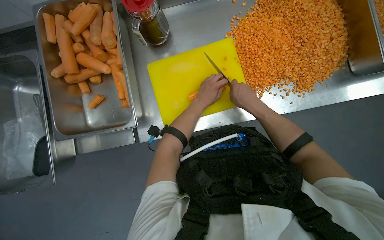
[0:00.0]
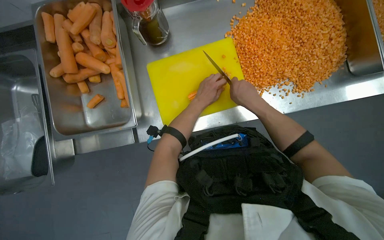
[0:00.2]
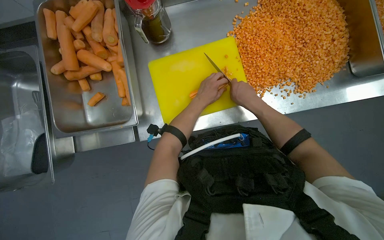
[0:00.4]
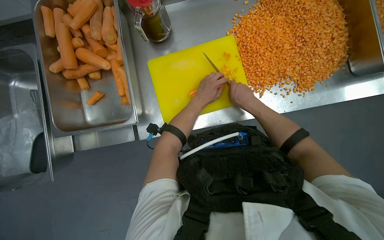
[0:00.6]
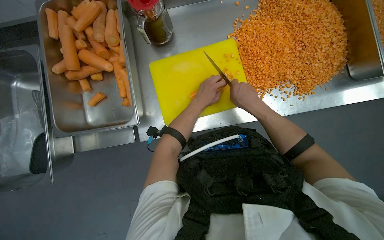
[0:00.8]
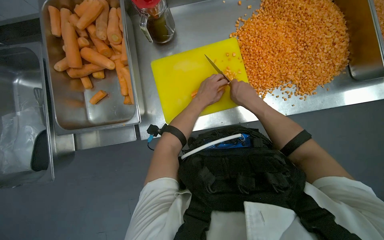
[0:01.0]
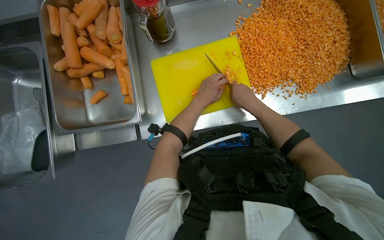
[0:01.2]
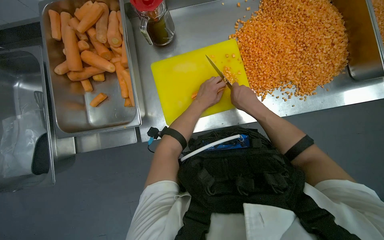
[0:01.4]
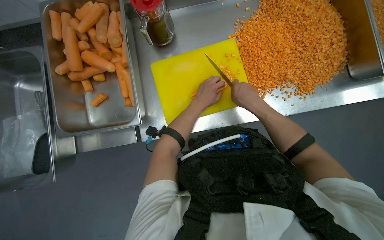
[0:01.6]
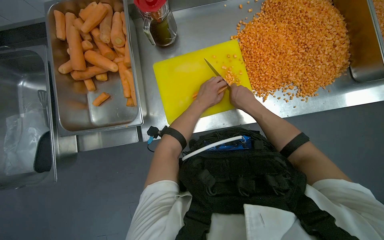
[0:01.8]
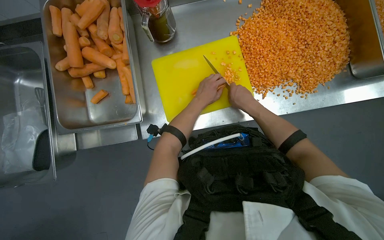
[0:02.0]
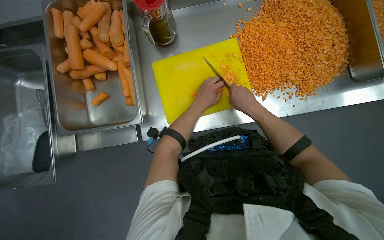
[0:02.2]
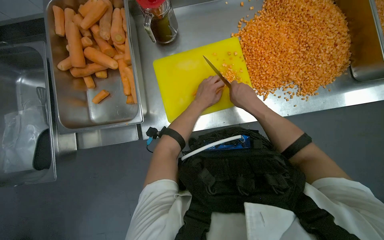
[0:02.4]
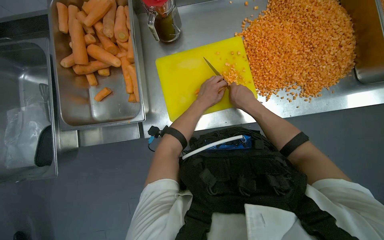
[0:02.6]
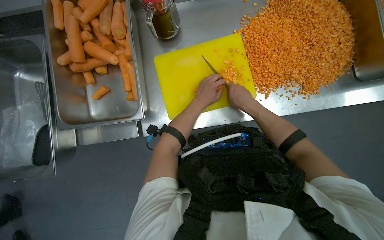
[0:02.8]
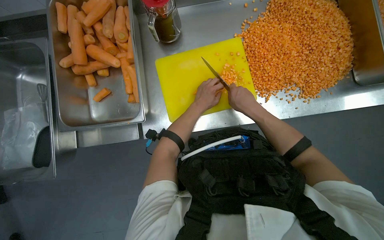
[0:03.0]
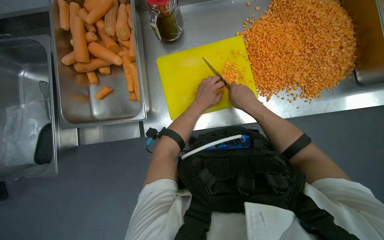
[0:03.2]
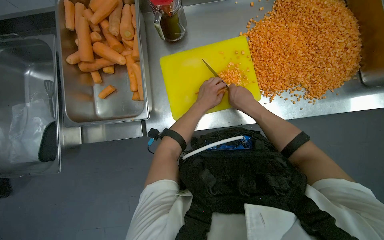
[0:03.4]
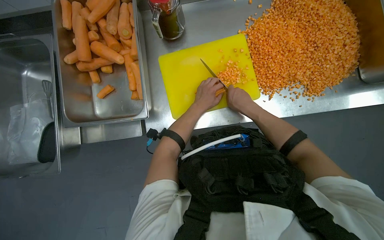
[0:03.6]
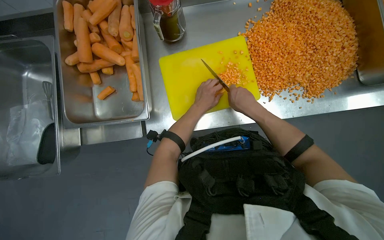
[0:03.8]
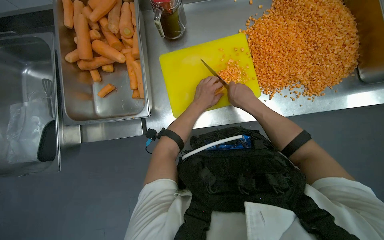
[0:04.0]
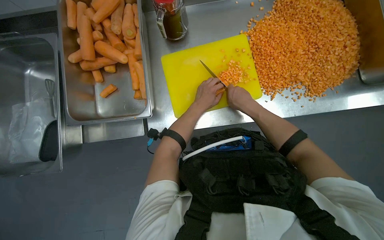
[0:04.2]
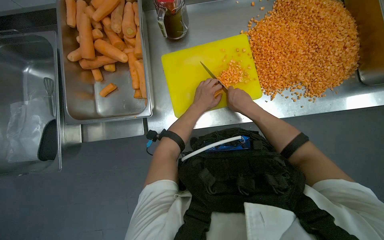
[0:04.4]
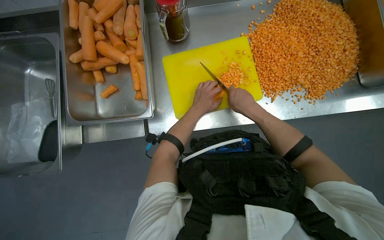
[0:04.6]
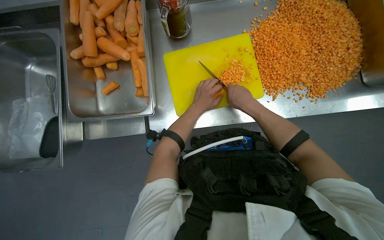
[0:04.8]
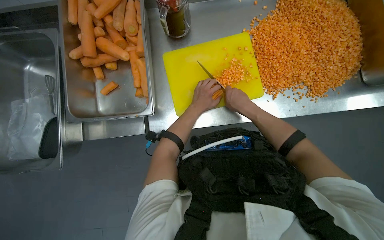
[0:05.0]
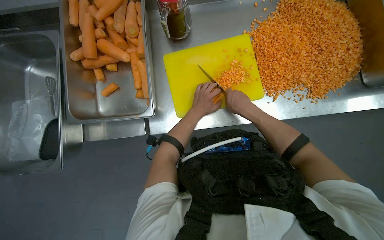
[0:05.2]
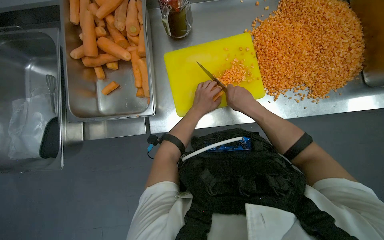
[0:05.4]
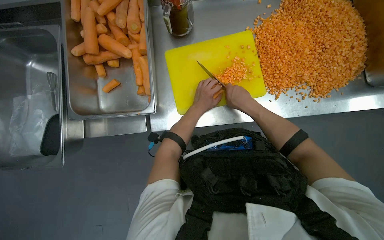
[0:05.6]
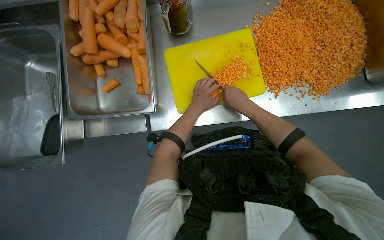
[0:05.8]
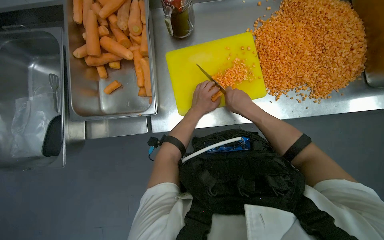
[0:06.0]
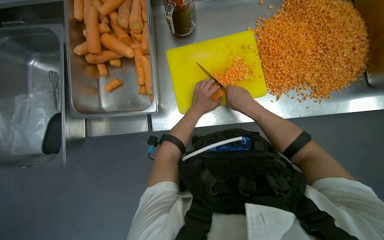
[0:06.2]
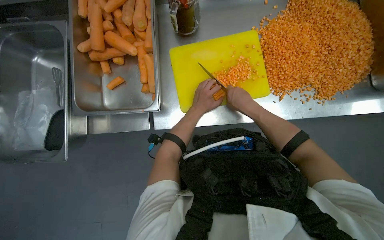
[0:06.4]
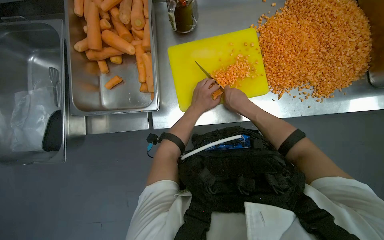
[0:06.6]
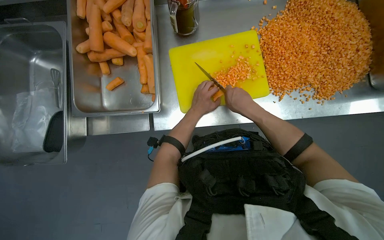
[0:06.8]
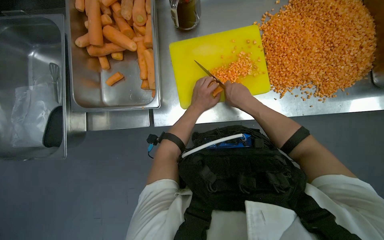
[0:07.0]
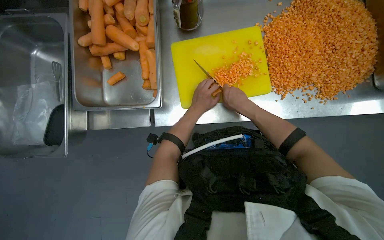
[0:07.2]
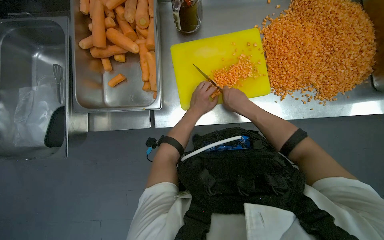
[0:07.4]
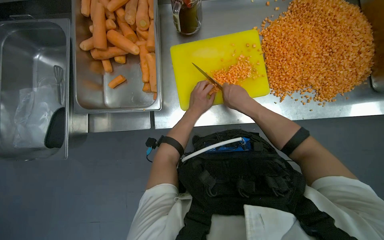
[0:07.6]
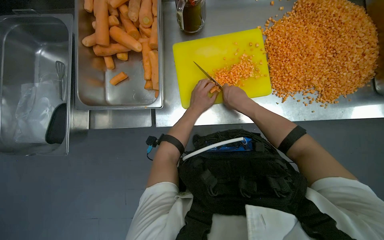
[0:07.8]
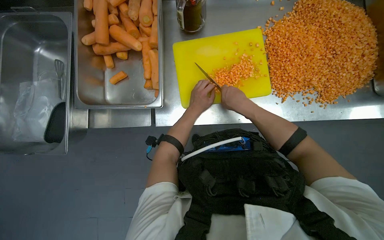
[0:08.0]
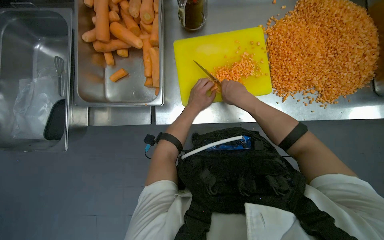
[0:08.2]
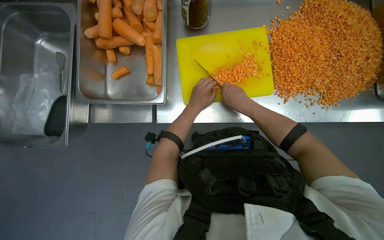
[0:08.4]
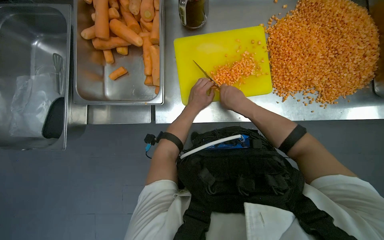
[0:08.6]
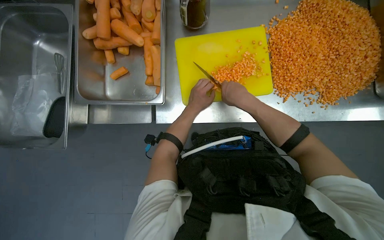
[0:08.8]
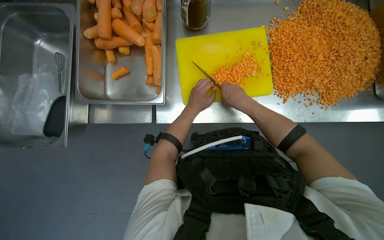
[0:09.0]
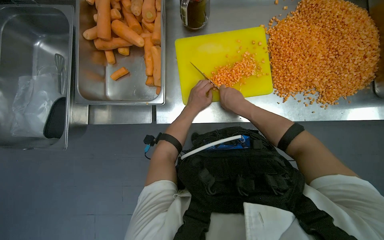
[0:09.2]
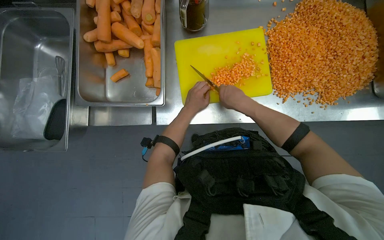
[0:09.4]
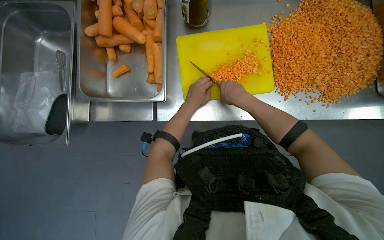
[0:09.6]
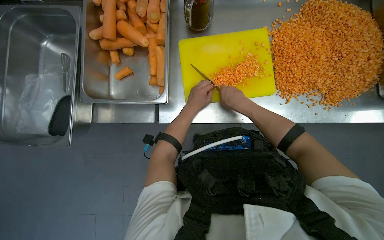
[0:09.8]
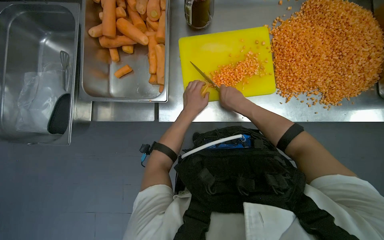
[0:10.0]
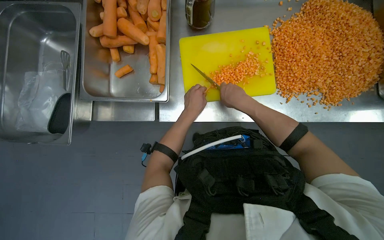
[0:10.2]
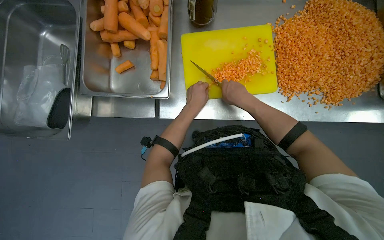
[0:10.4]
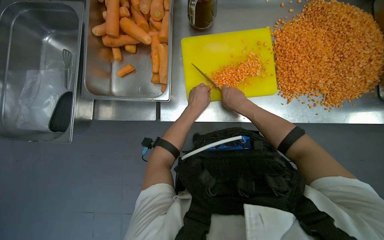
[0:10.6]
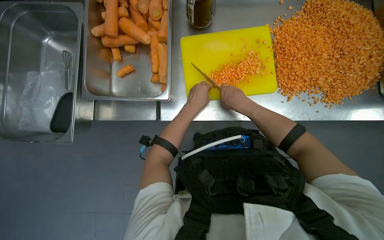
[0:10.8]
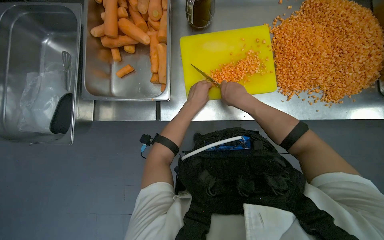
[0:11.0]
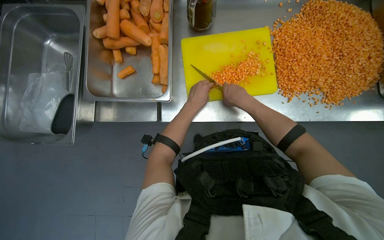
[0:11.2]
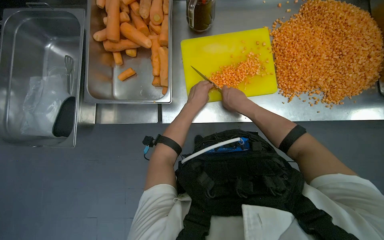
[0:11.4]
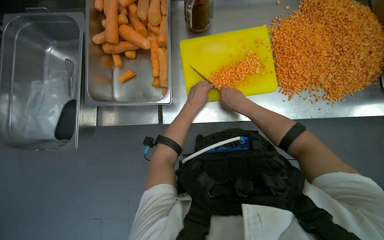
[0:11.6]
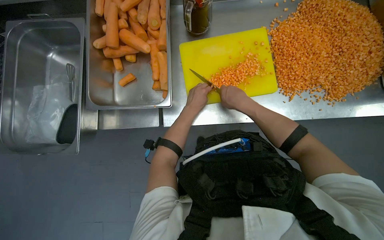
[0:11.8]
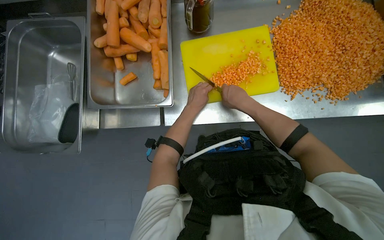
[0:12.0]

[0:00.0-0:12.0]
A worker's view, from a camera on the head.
Job: preparing food.
The whole recording: Dicing carrots on cutting board. The worker dices carrots on a yellow cutting board and scrapes them into a metal tray.
0:00.0 to 0:04.4: The hands are busy where they are.
0:04.4 to 0:09.0: The hands make small movements and keep their place.
0:09.0 to 0:12.0: The hands are busy where they are.

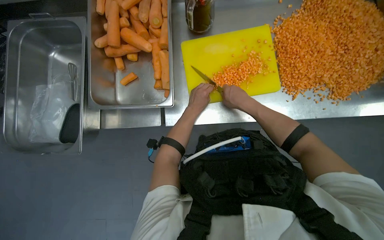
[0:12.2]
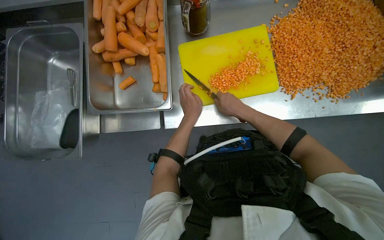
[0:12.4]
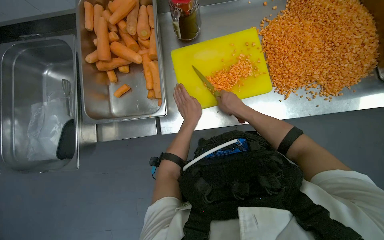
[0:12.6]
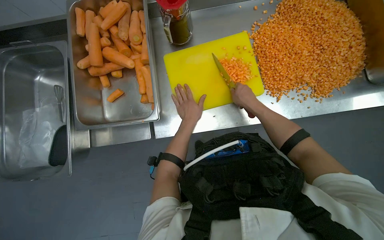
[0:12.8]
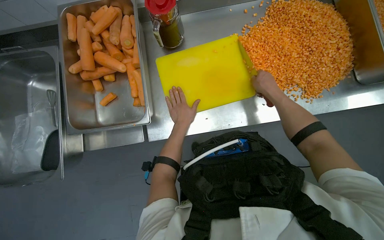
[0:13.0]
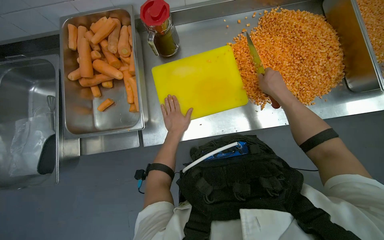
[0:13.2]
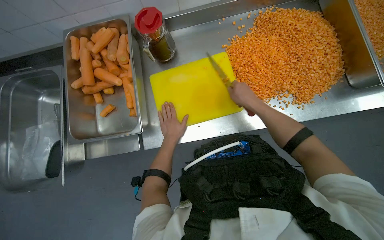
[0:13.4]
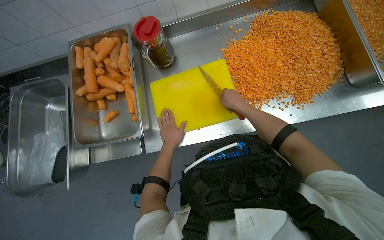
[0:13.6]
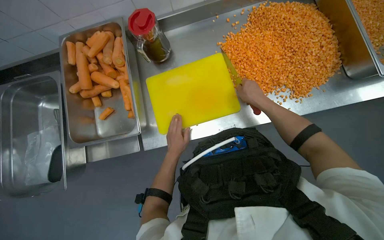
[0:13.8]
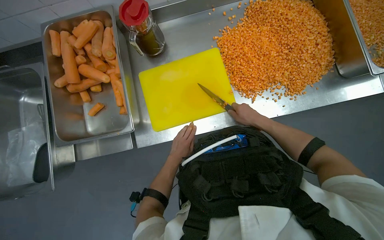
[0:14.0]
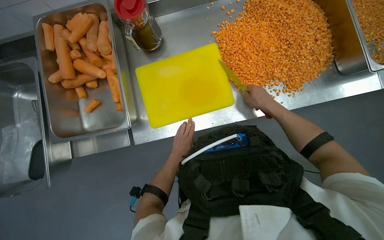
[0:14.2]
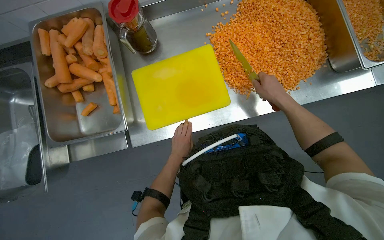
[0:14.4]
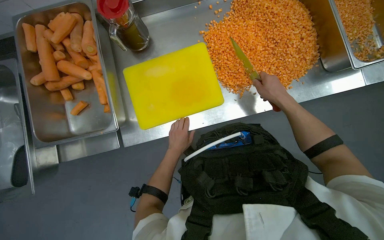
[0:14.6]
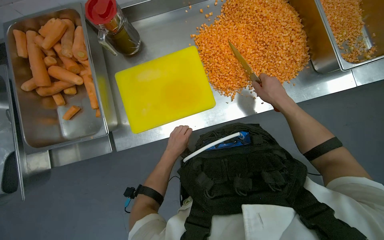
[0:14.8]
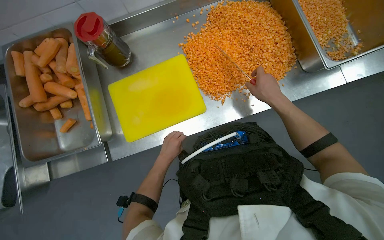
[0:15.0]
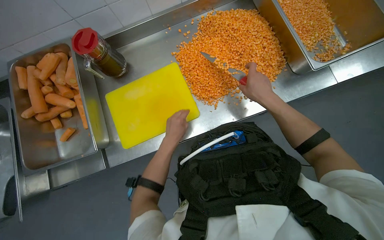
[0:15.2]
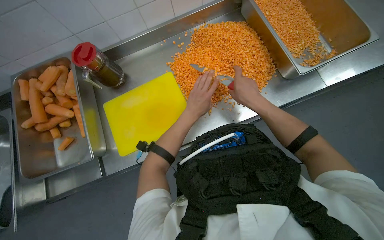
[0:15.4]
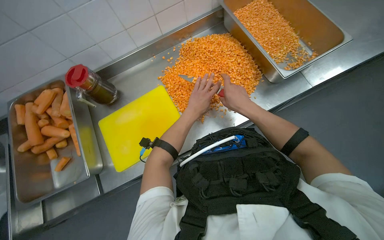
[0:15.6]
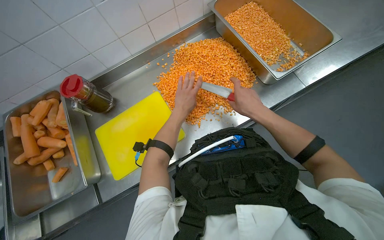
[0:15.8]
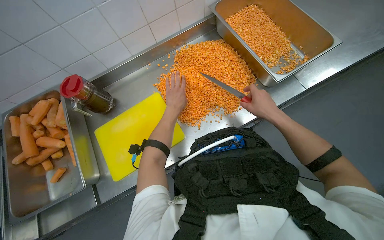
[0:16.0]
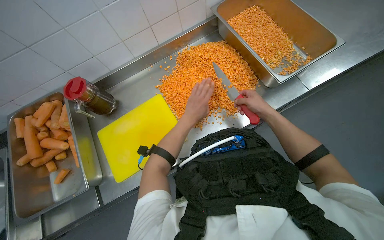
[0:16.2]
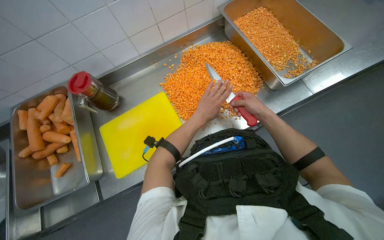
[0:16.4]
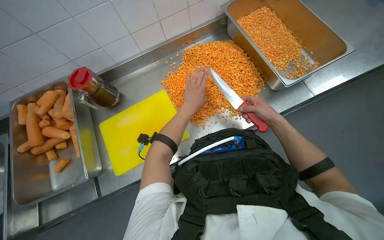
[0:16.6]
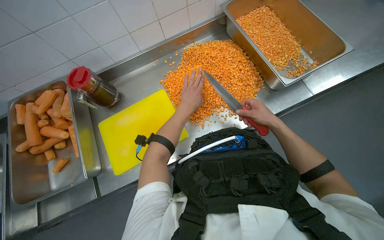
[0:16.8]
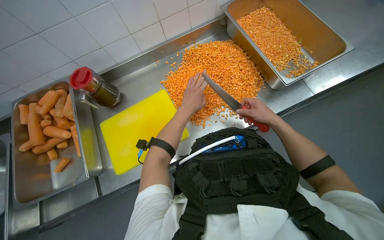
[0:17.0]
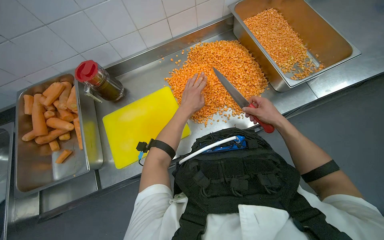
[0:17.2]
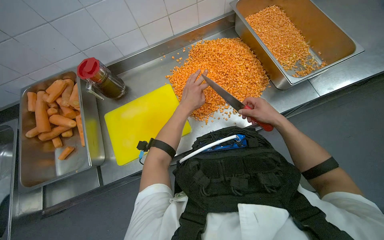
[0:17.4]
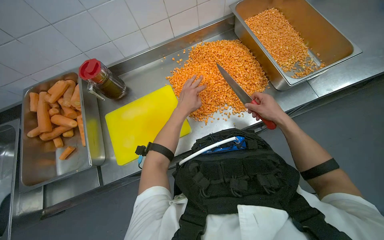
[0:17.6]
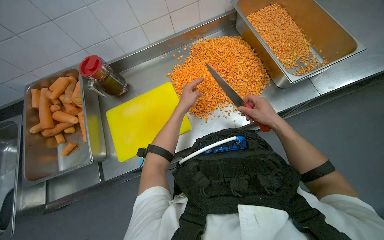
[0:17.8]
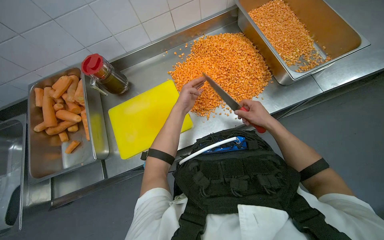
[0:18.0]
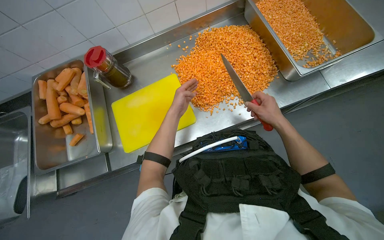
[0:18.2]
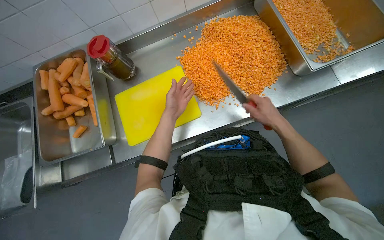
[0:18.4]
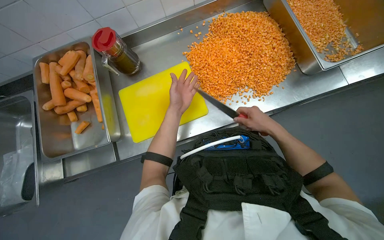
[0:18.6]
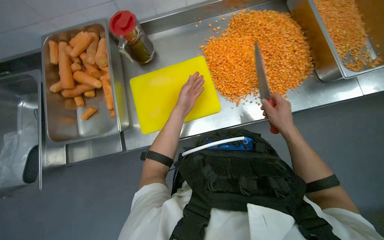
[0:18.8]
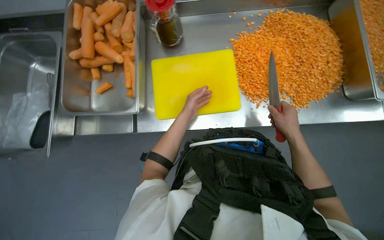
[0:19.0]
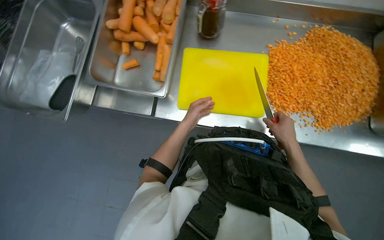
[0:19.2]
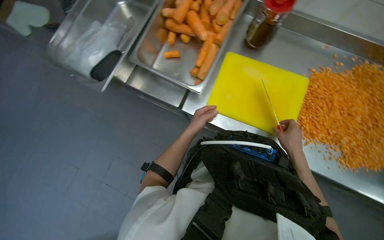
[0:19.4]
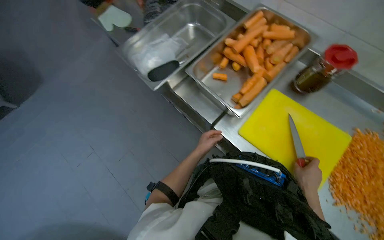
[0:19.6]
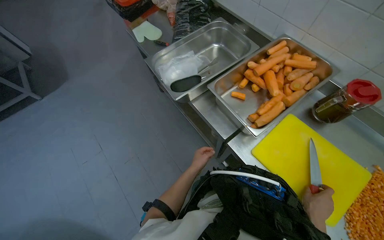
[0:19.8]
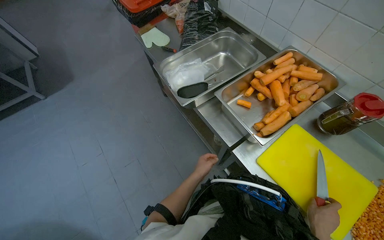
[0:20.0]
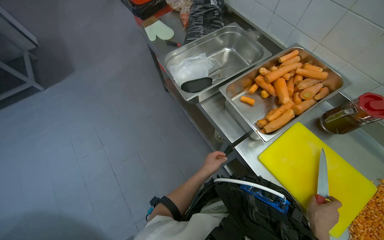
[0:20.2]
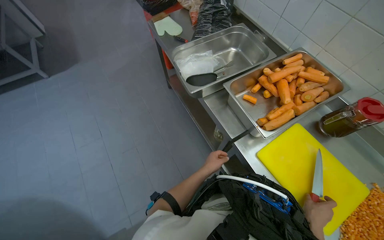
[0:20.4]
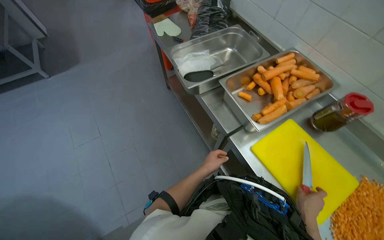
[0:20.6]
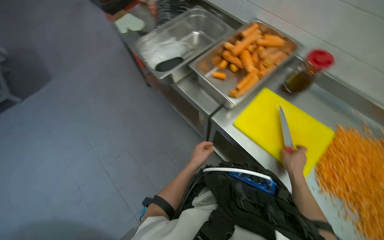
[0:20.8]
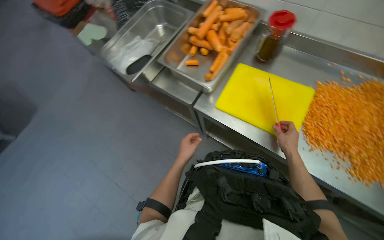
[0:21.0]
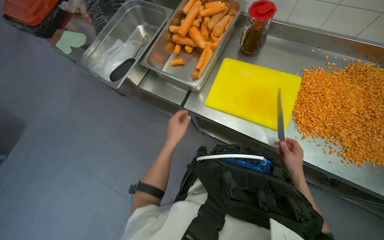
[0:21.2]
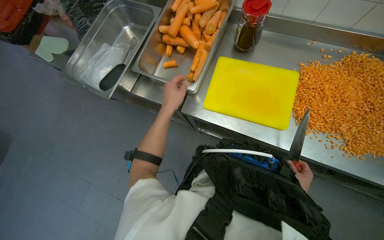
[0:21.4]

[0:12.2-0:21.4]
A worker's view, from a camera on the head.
Job: preparing food.
The whole recording: Dicing carrots on cutting board. The worker dices carrots on a yellow cutting board and scrapes them into a metal tray.
0:12.2 to 0:13.8: The right hand heads to the right, covering approximately 20 cm.
0:13.8 to 0:15.2: The left hand travels nearer to the camera by approximately 10 cm.
0:15.2 to 0:16.8: The left hand travels up the picture by about 20 cm, while the right hand travels to the right by approximately 10 cm.
0:16.8 to 0:18.4: The left hand shifts some 10 cm to the left.
0:18.4 to 0:19.8: The wearer moves approximately 40 cm. Everything in view rotates approximately 70 degrees clockwise.
0:19.8 to 0:21.4: The scene rotates counterclockwise by some 30 degrees.
